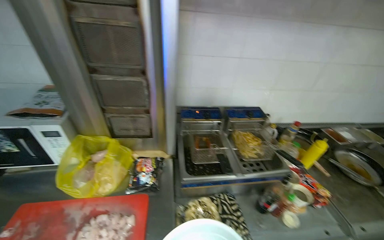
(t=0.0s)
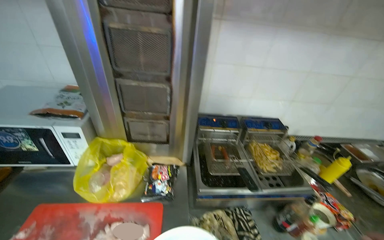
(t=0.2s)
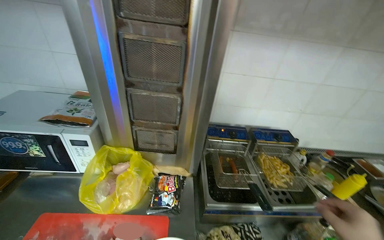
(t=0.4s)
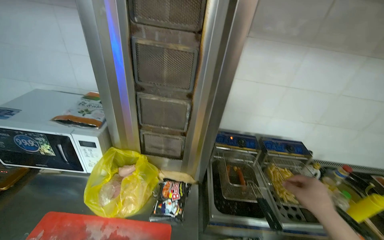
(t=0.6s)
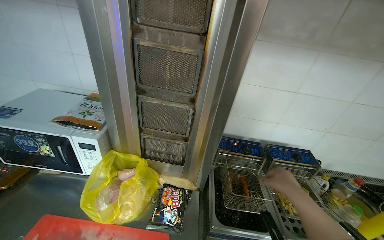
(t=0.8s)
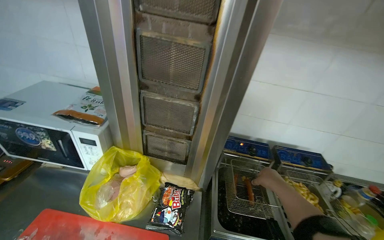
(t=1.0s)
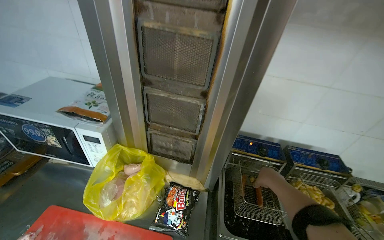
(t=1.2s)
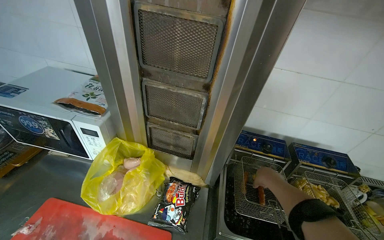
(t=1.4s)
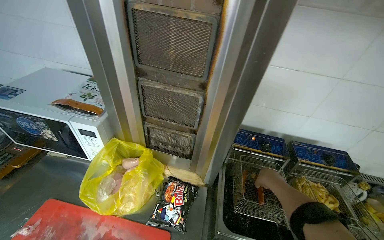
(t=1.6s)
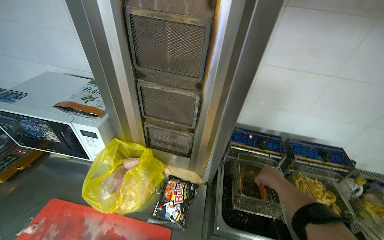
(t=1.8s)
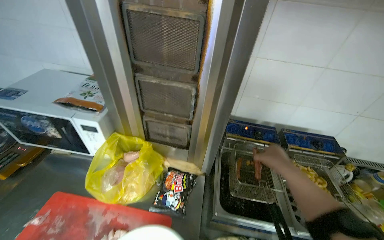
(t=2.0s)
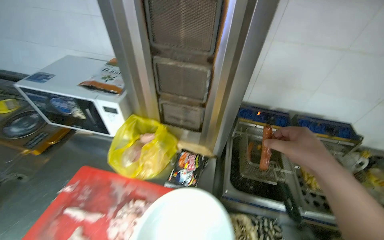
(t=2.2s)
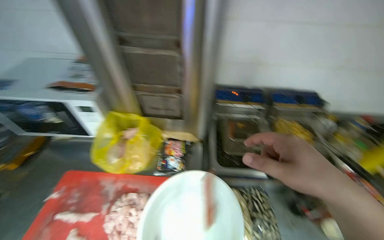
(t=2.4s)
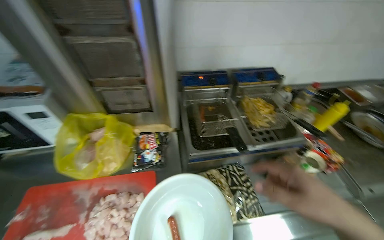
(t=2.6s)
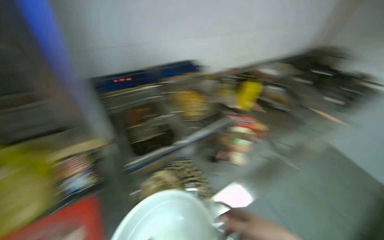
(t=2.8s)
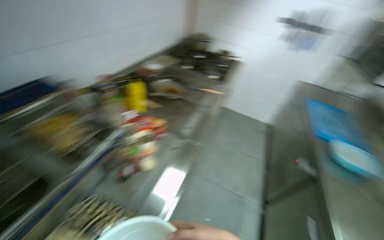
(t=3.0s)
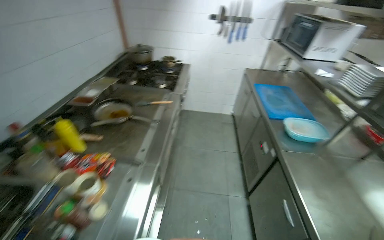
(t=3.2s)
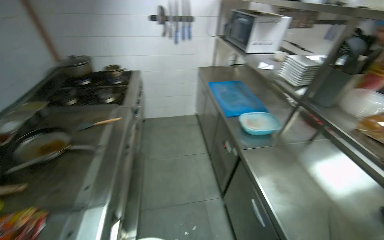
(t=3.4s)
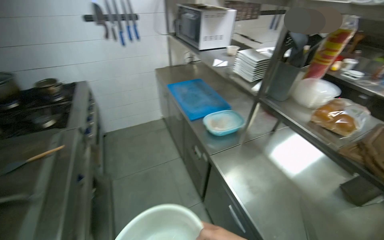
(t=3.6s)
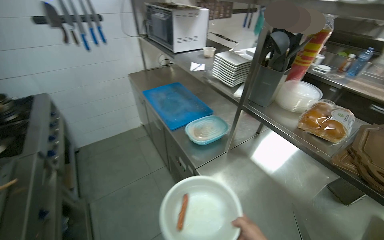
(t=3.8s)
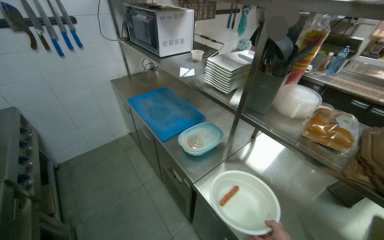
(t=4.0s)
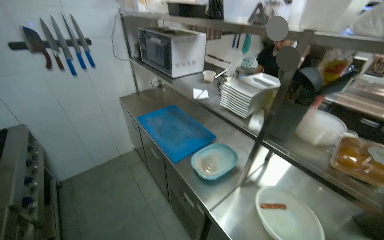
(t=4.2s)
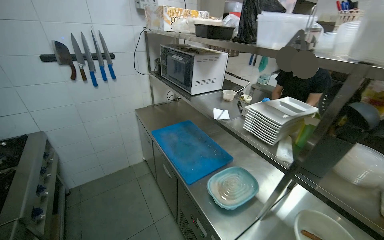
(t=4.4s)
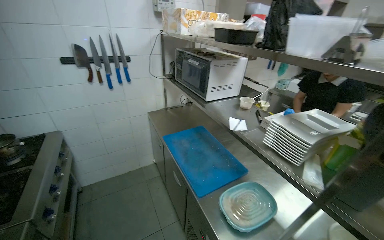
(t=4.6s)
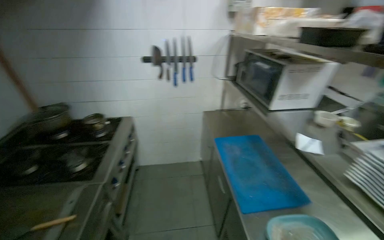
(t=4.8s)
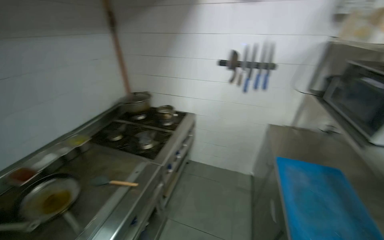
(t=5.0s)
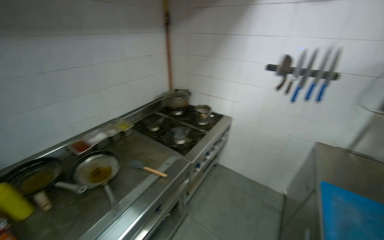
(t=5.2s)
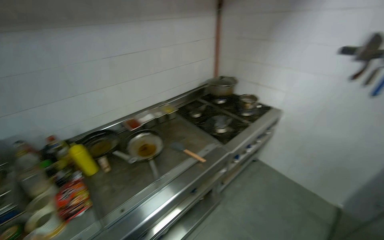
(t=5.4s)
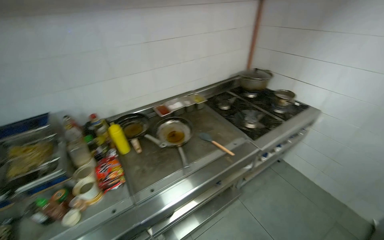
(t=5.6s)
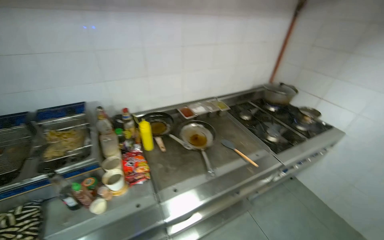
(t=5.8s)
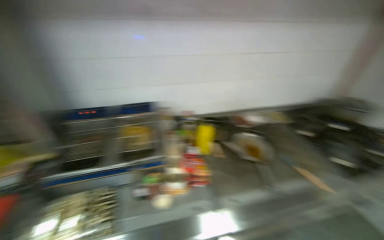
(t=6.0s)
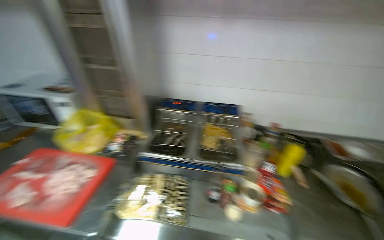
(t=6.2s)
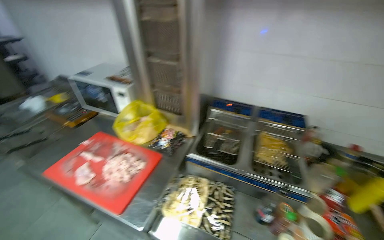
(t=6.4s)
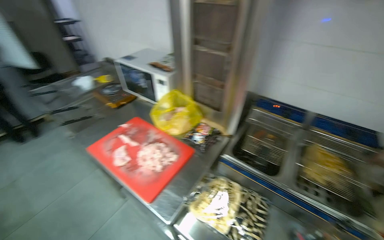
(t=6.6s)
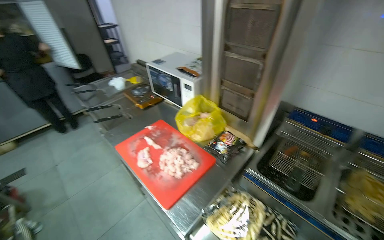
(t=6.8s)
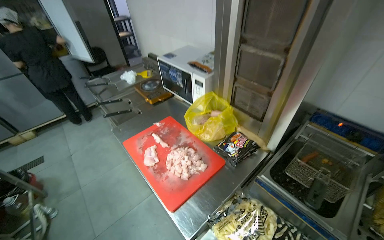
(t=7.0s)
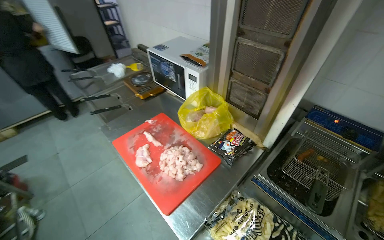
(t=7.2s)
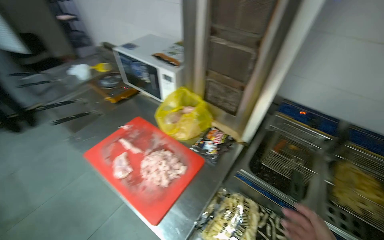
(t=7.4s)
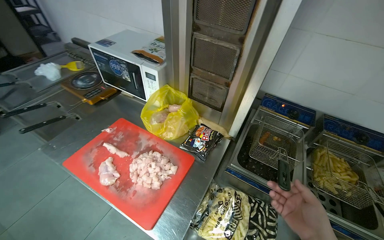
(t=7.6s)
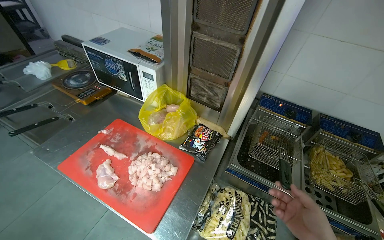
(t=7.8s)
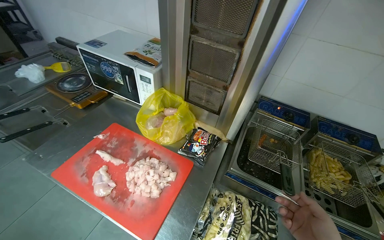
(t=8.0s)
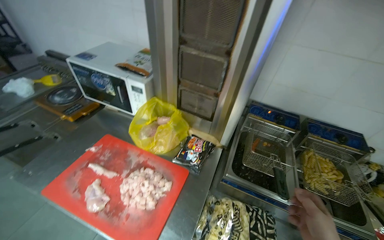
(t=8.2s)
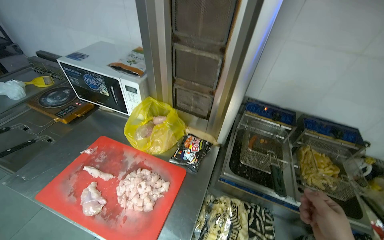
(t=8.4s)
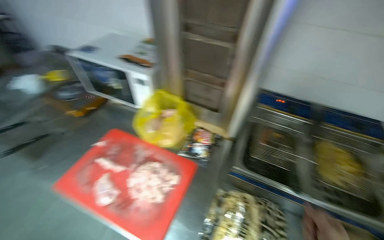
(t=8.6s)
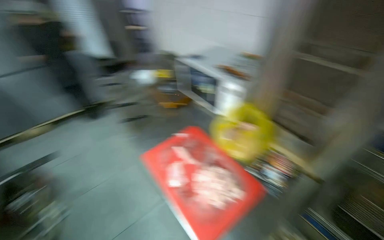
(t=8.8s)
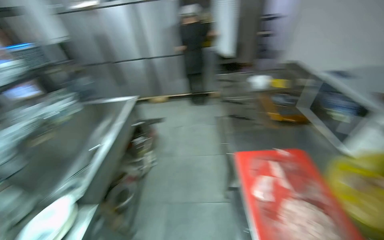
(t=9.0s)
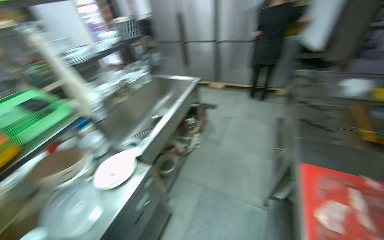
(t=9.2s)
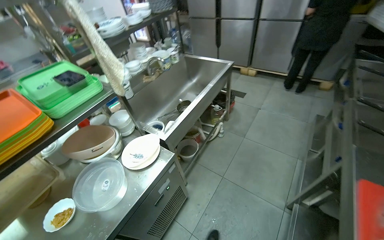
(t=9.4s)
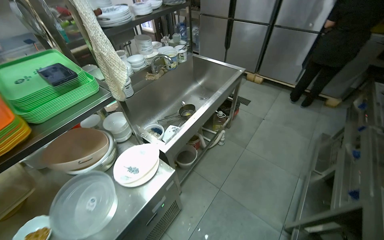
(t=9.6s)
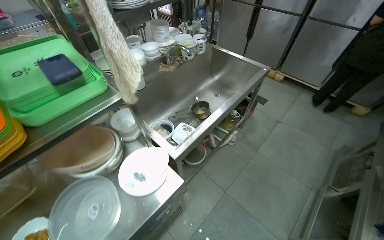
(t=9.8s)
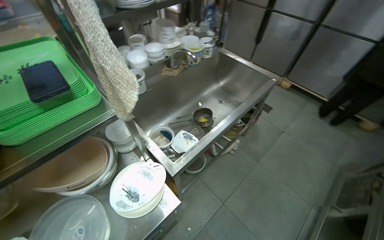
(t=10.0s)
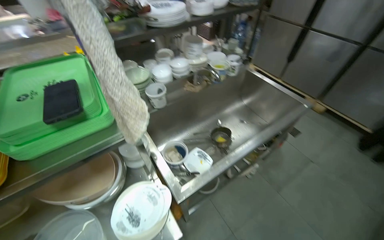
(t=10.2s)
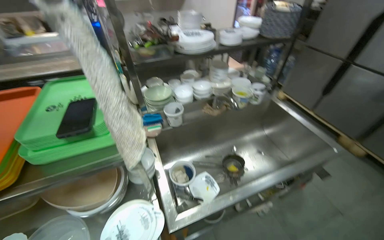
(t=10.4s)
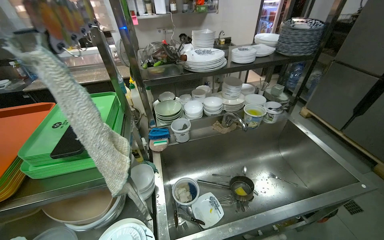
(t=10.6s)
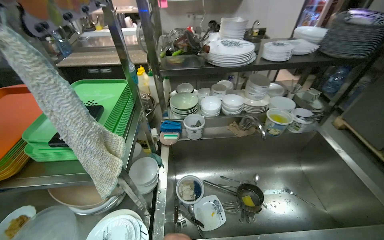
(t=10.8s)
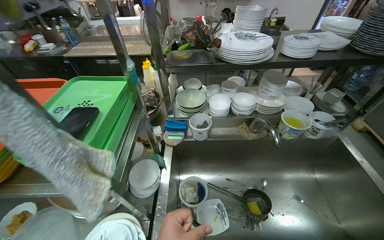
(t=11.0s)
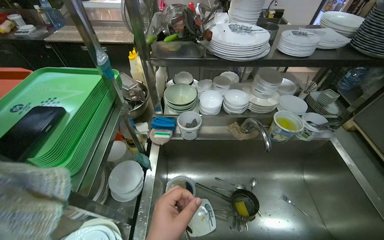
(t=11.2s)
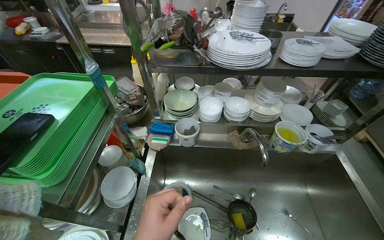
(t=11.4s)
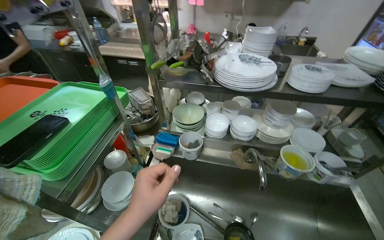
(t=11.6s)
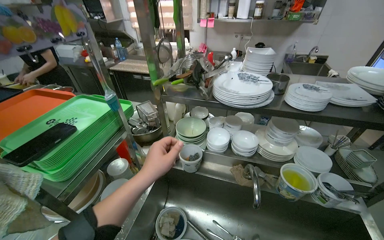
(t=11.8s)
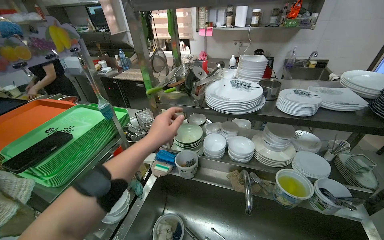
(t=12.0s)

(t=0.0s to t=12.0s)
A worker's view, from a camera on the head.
Job: cooking food.
The whole recording: Frying food and managing ingredients. The worker fries food in the deep fryer and frequently checks ingredients in the refrigerator.
t=0.0s - t=1.6s: The head rotates roughly 20 degrees to the left.
t=1.6s - t=3.0s: The wearer moves roughly 40 cm. The head rotates about 80 degrees to the right.
t=3.0s - t=4.4s: The wearer moves some 90 cm. The wearer looks approximately 55 degrees further to the right.
t=4.4s - t=6.0s: The head travels some 40 cm. The wearer looks approximately 105 degrees further to the left.
t=6.0s - t=7.6s: The camera is carried roughly 60 cm. The head turns to the left by about 45 degrees.
t=7.6s - t=9.0s: The head rotates roughly 60 degrees to the left.
t=9.0s - t=10.4s: The head travels some 70 cm. The head turns to the left by approximately 65 degrees.
t=10.4s - t=12.0s: The camera travels approximately 50 cm. The wearer looks roughly 40 degrees further to the left.

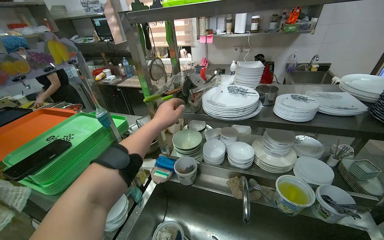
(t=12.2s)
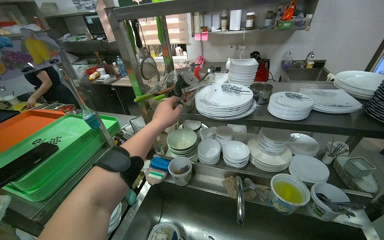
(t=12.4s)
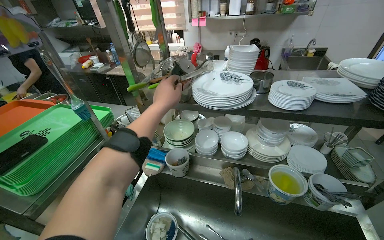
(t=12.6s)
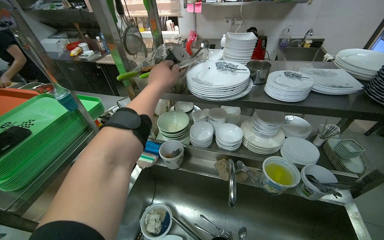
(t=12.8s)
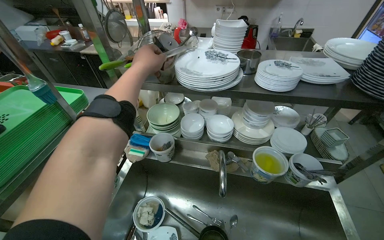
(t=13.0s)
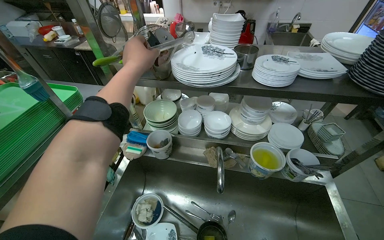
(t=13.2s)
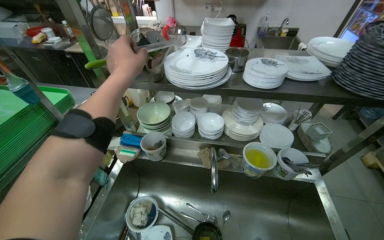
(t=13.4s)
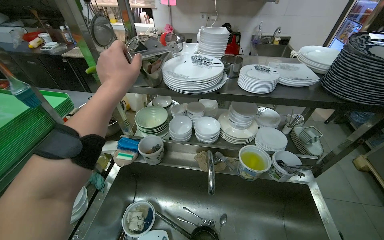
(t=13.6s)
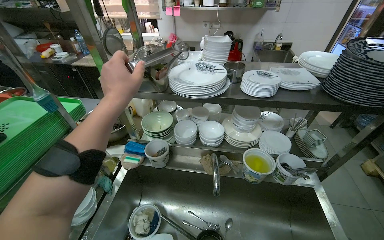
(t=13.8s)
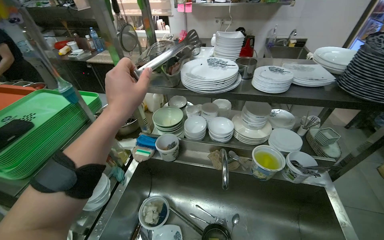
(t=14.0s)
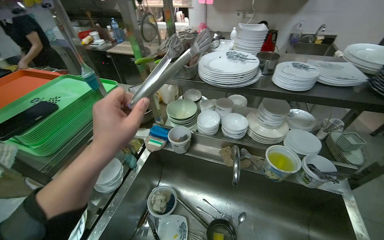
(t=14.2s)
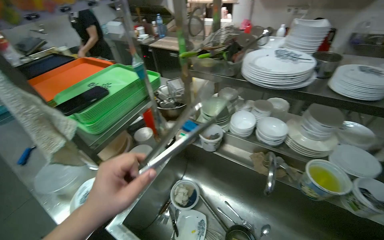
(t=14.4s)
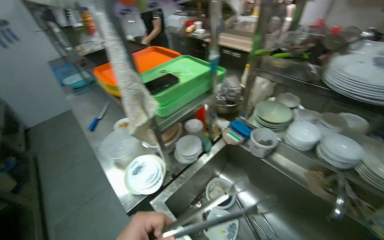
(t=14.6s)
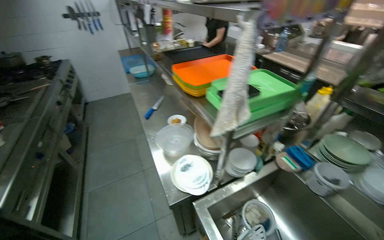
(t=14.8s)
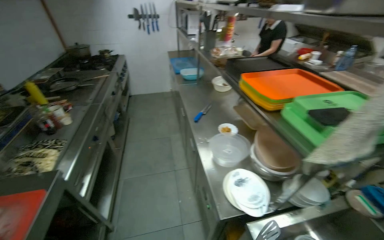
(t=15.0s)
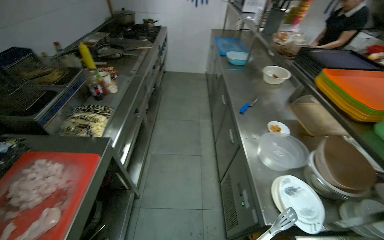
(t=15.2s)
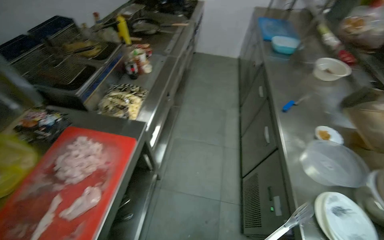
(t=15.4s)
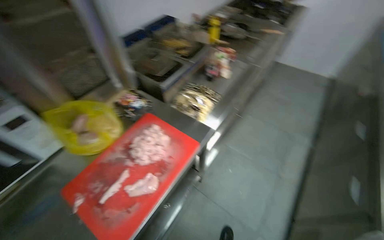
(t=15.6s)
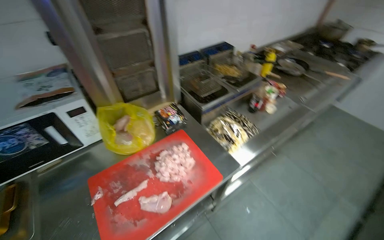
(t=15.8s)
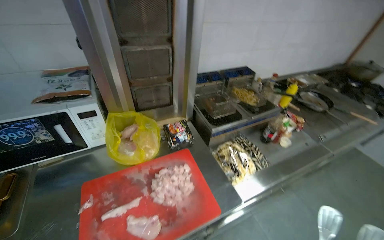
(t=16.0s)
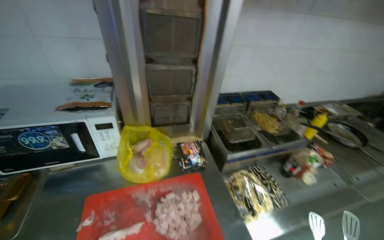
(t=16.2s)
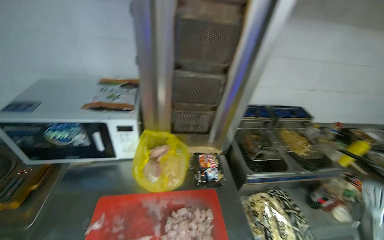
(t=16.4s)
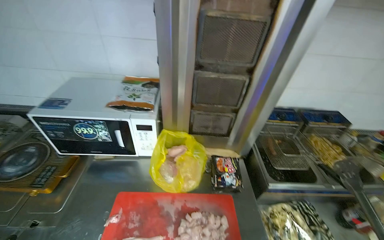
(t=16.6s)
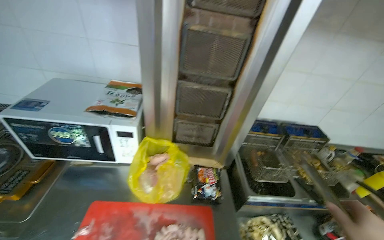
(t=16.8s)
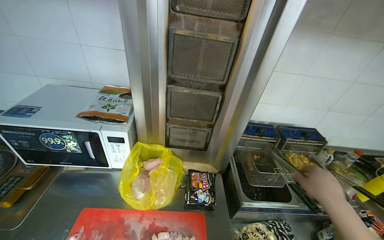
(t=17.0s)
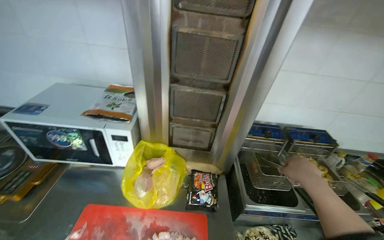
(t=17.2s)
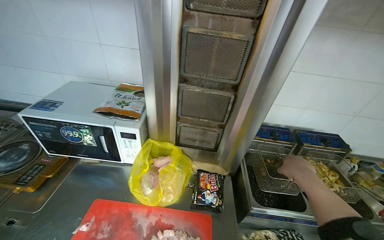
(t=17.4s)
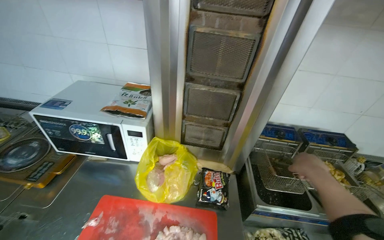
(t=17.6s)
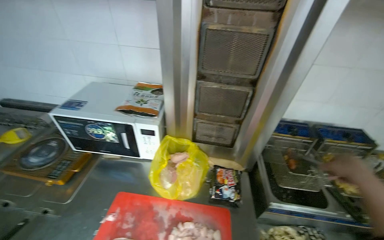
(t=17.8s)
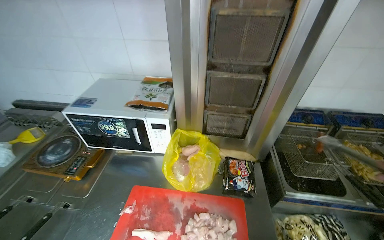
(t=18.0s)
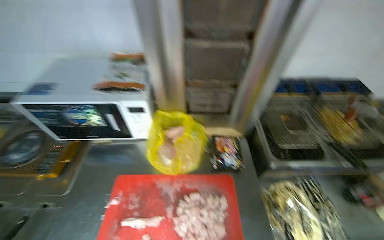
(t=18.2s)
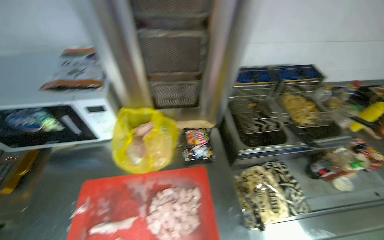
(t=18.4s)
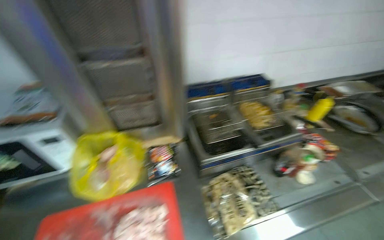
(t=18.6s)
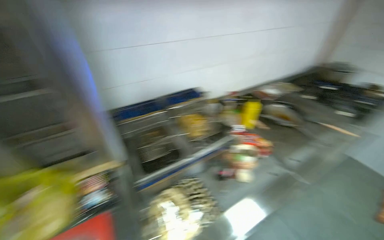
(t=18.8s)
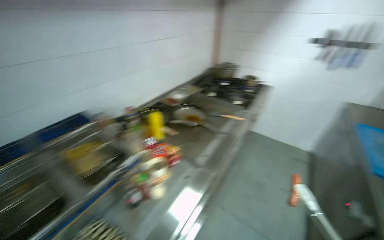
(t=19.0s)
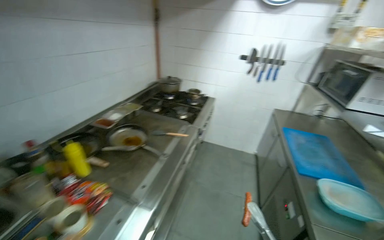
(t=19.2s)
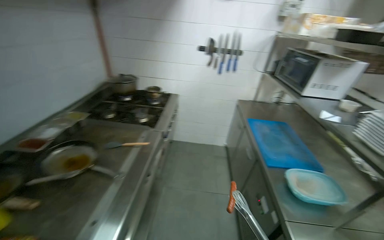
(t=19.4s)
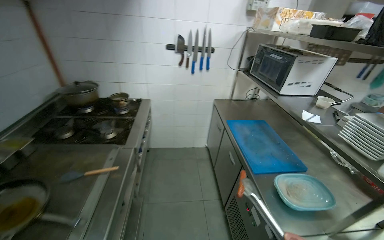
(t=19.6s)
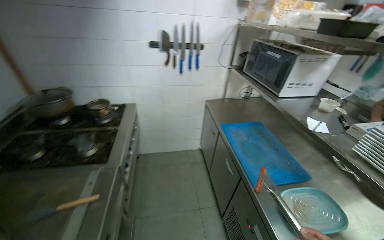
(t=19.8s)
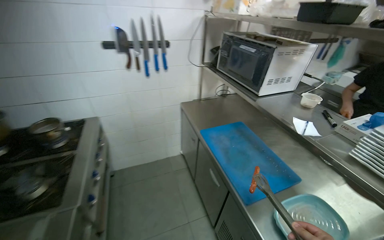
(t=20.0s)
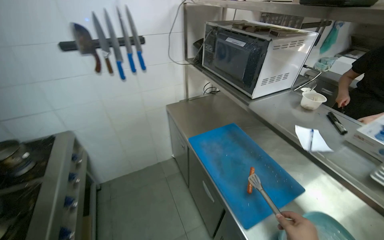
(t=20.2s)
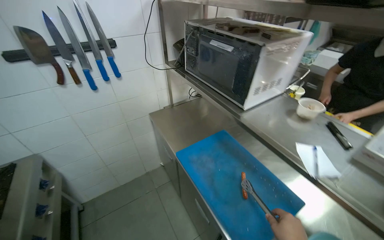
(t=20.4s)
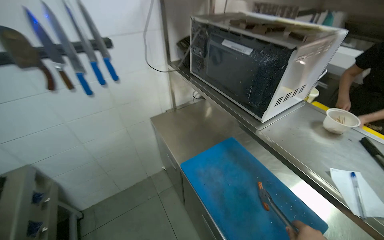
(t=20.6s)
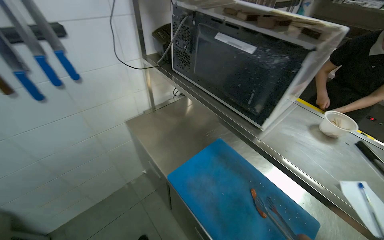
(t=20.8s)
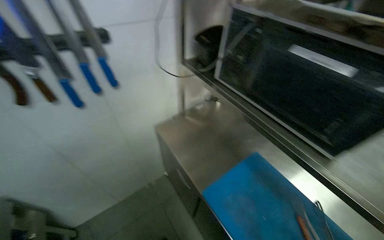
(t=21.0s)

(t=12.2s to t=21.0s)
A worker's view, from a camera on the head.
Job: cooking food.
The whole recording: Frying food and managing ingredients. The worker fries food in the deep fryer and frequently checks ingredients in the refrigerator.
t=13.6s - t=15.2s: The camera is carried some 80 cm. The wearer looks some 80 degrees further to the left.
t=15.2s - t=16.6s: The wearer moves about 50 cm. The wearer's head swings some 90 degrees to the left.
t=18.0s - t=19.6s: The head travels some 1 m. The wearer looks approximately 100 degrees further to the right.
t=19.6s - t=21.0s: The head travels approximately 1 m. The head turns to the right by roughly 30 degrees. The camera pitches downward, by approximately 15 degrees.
